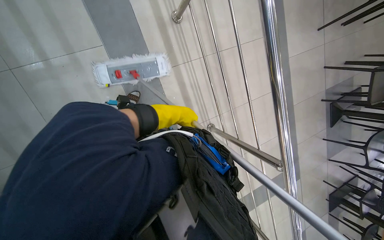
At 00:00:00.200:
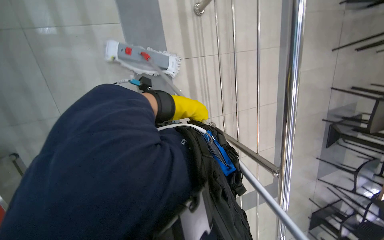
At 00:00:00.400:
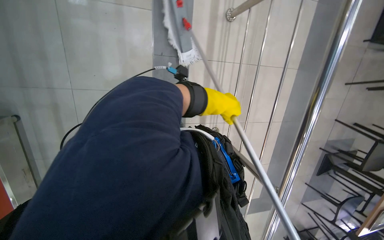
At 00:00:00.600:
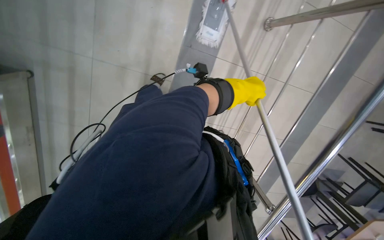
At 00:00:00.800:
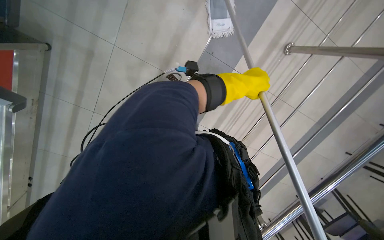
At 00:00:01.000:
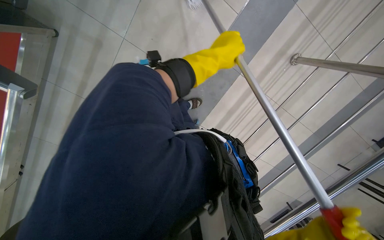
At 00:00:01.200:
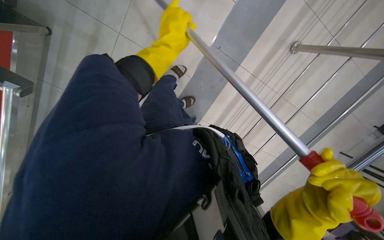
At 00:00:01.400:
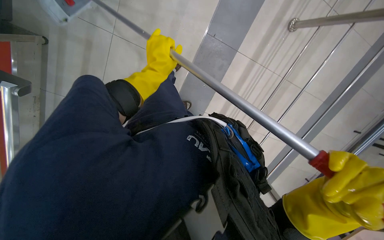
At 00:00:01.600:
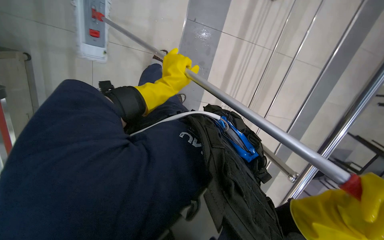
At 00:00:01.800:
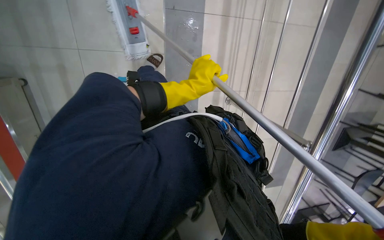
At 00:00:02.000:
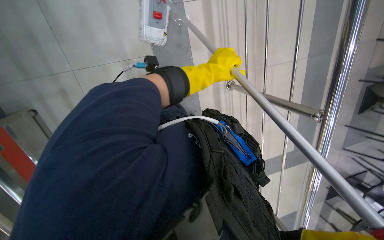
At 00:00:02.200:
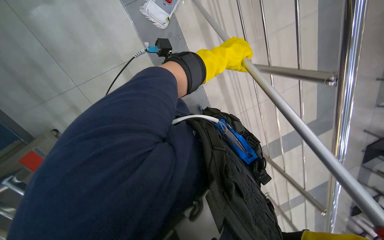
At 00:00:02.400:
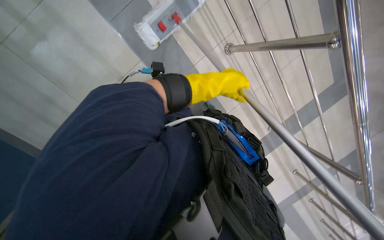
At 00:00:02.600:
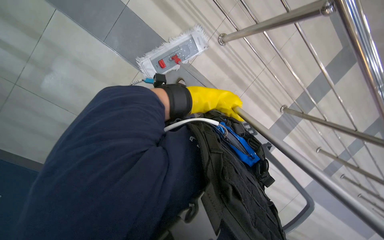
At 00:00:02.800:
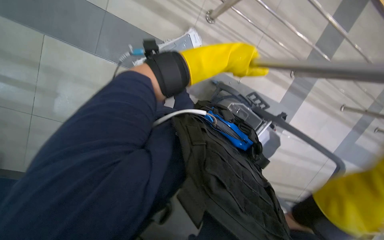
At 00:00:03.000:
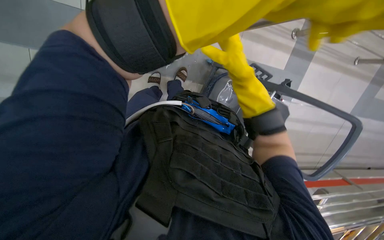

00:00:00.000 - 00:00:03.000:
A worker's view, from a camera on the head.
Job: mopping floor.
The whole recording: Mopping cafeteria floor. The worker mops the cafeteria floor with a flat mop.
00:00:00.000 - 00:00:01.600: The scene rotates clockwise by approximately 30 degrees.

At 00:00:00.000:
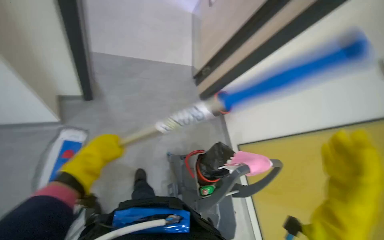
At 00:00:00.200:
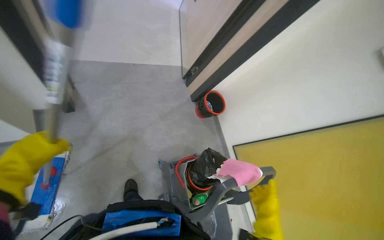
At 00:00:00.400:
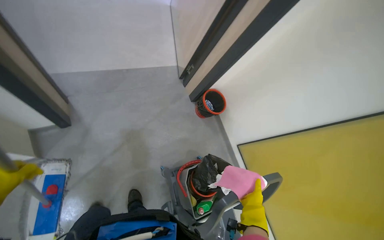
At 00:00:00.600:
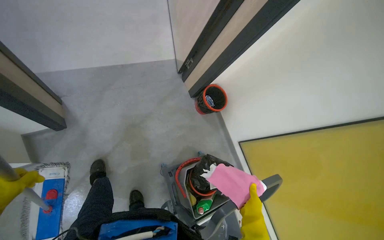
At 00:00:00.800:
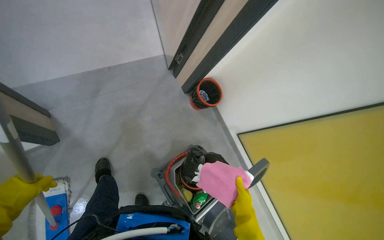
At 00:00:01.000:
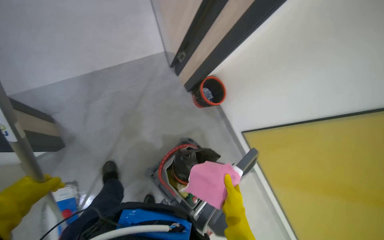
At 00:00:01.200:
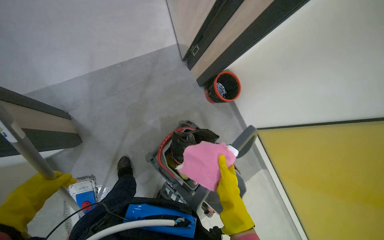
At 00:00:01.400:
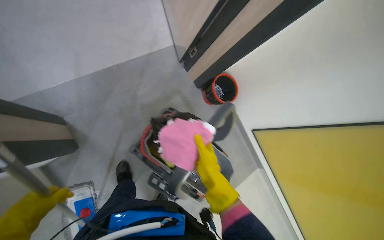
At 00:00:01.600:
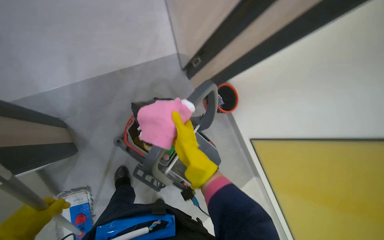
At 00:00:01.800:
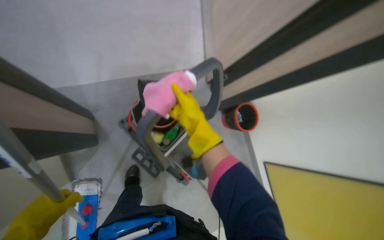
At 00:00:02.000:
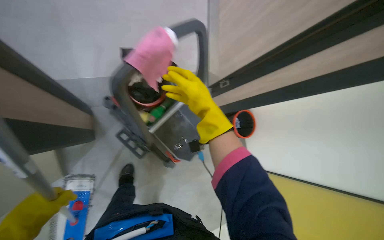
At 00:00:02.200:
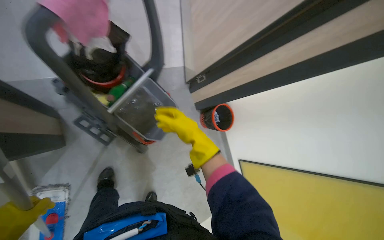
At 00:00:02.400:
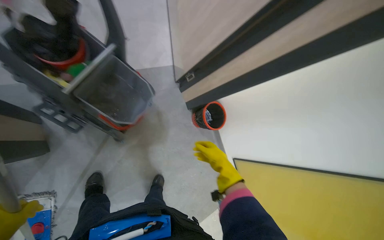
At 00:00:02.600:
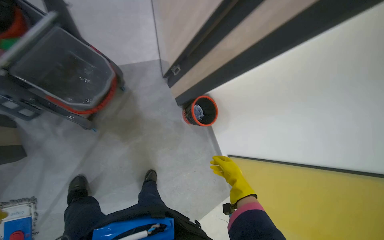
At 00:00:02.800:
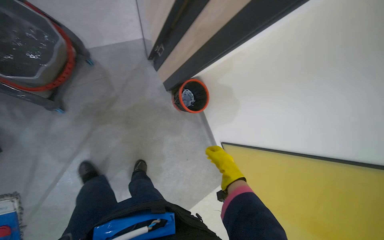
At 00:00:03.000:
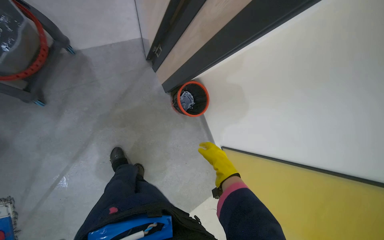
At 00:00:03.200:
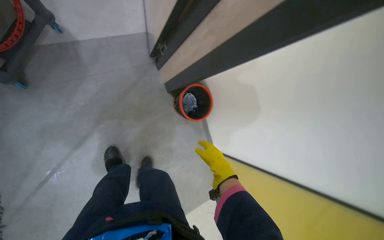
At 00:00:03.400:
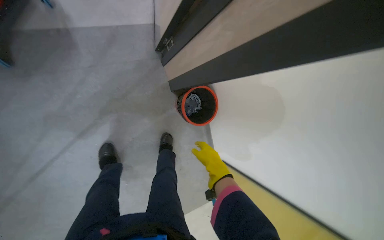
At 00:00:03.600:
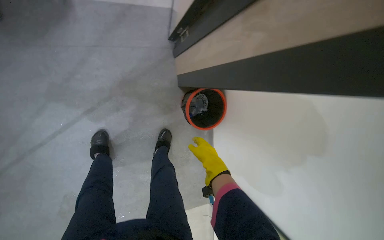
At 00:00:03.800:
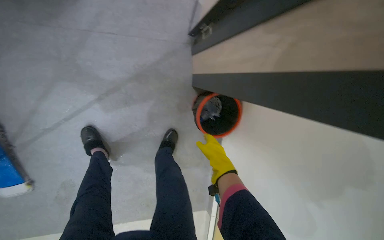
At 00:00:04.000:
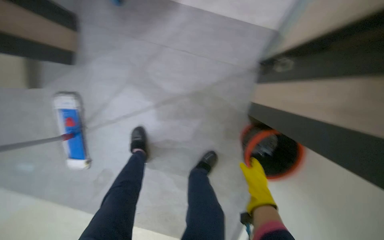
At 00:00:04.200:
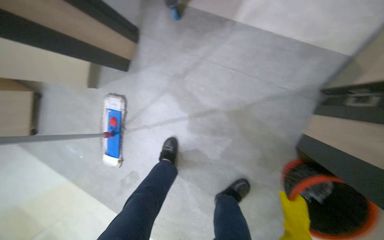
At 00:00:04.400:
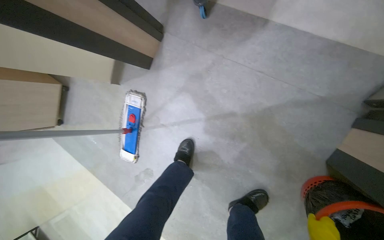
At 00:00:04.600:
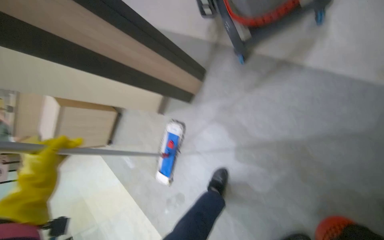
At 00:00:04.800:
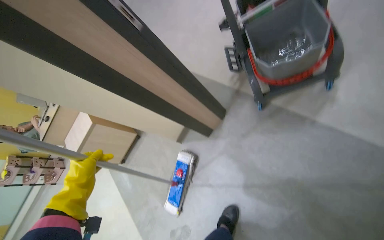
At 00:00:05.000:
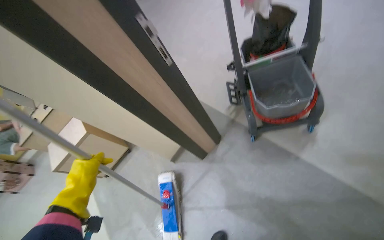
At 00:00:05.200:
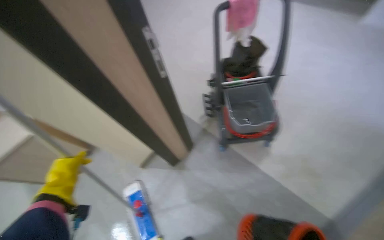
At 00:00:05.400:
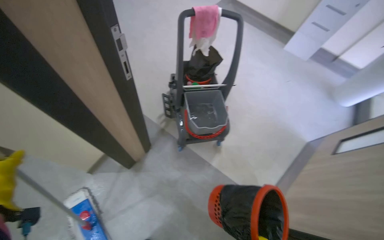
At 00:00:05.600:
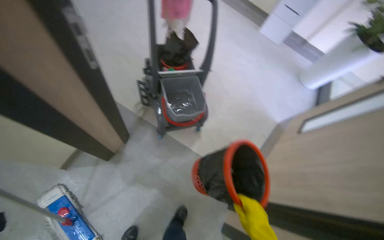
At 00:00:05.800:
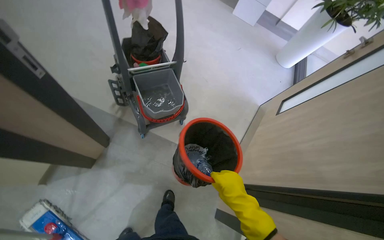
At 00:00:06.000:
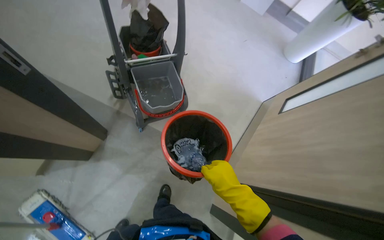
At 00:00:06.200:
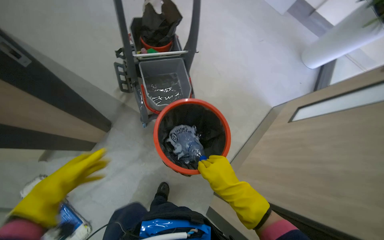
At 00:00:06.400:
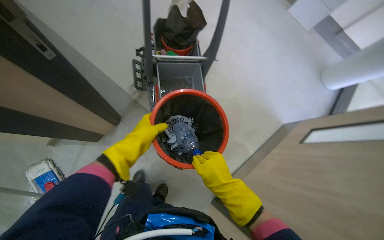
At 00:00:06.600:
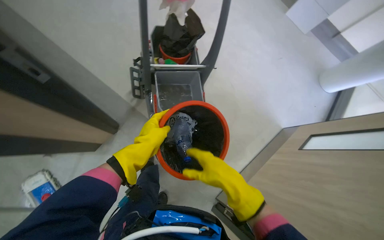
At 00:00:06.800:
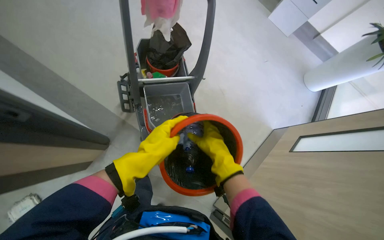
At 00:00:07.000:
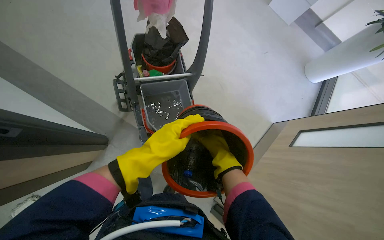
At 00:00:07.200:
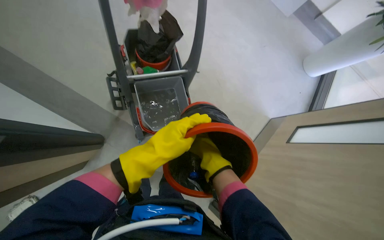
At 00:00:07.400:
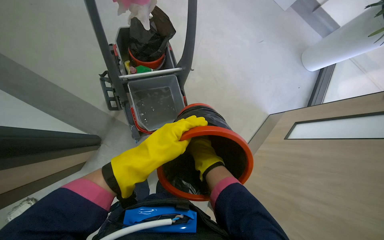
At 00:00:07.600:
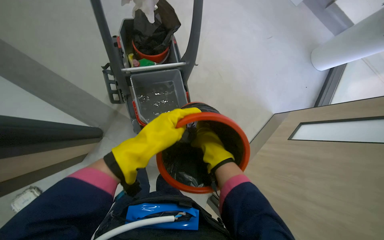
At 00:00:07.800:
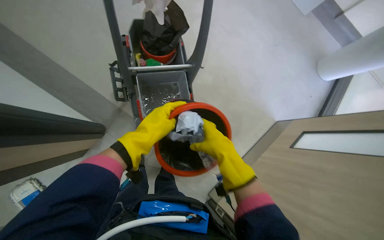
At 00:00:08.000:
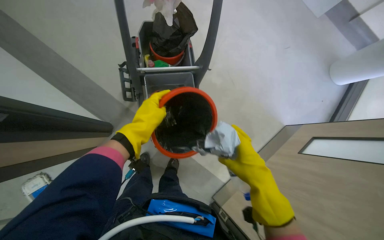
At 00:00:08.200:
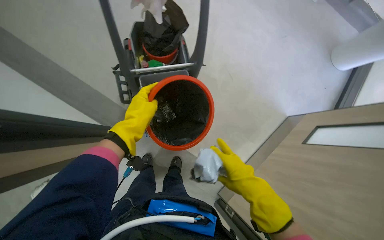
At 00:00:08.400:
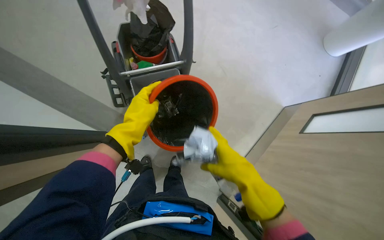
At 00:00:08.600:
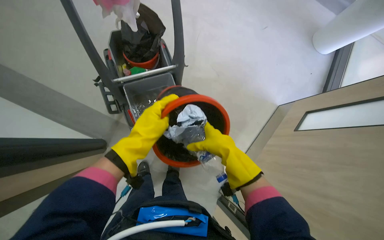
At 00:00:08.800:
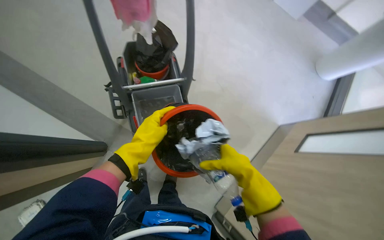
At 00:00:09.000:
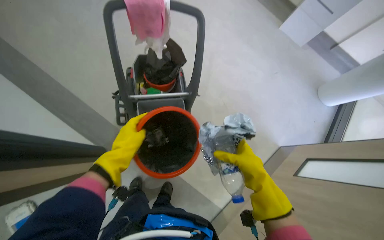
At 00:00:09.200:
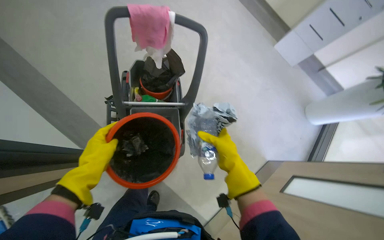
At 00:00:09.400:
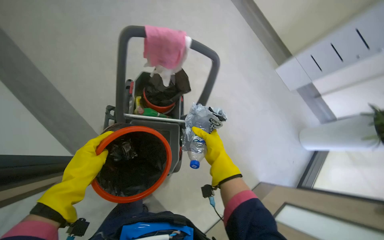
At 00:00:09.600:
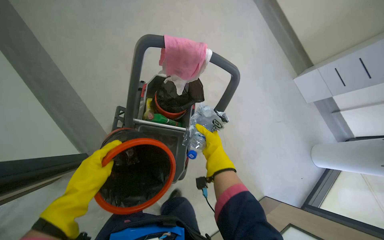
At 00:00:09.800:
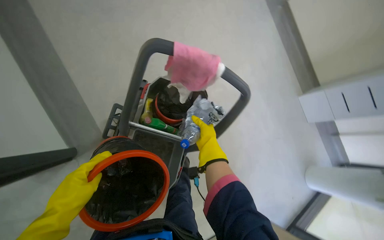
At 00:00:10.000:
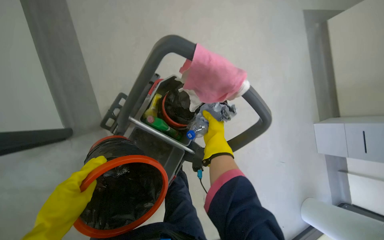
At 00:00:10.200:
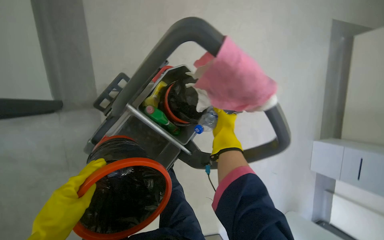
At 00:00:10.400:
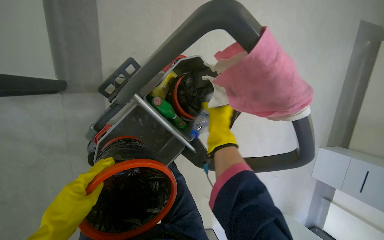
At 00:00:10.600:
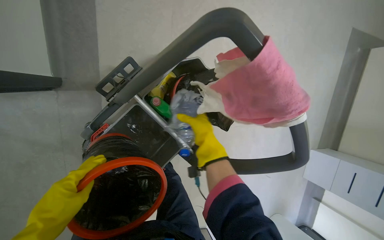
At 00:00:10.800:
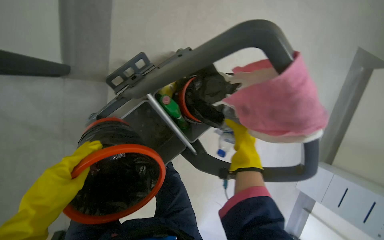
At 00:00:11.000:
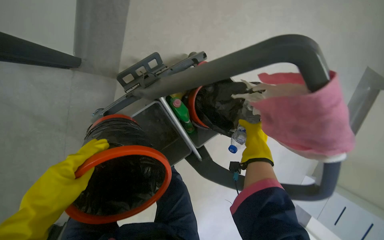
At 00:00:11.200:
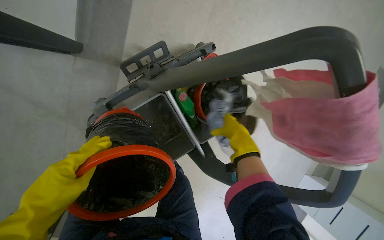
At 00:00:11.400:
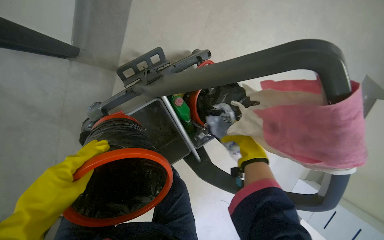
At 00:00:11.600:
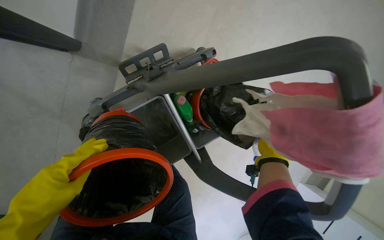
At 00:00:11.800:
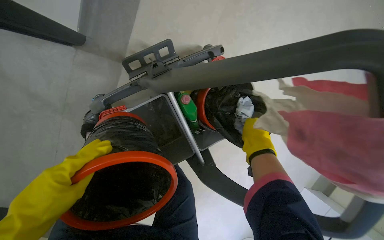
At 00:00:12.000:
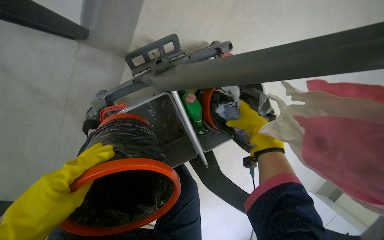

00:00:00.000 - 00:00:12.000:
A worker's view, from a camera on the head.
Job: managing trash.
The whole recording: Emptying trash from bins. The worker empties trash from small bins into a larger bin on the cleaning cart.
00:00:00.000 - 00:00:01.600: The right hand travels farther from the camera and up the picture by approximately 40 cm.
00:00:01.600 - 00:00:03.000: The camera is carried some 50 cm.
00:00:03.000 - 00:00:04.400: The wearer moves about 40 cm. The wearer looks about 60 degrees further to the left.
00:00:04.400 - 00:00:06.000: The head travels some 60 cm. The camera sweeps to the right, by roughly 35 degrees. The view tilts about 10 degrees upward.
00:00:06.000 - 00:00:07.600: The right hand is displaced up the picture by roughly 40 cm.
00:00:07.600 - 00:00:09.000: The right hand travels to the right by approximately 15 cm.
00:00:09.000 - 00:00:10.400: The wearer moves approximately 50 cm. The scene turns some 55 degrees clockwise in the picture.
00:00:10.400 - 00:00:12.000: The right hand goes left and right, approximately 20 cm each way, reversing 2 times.

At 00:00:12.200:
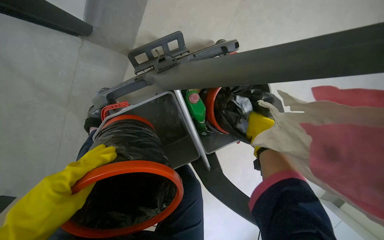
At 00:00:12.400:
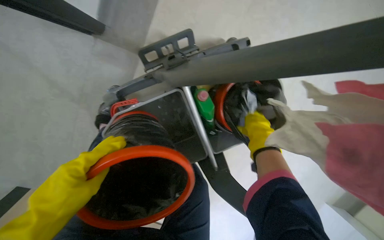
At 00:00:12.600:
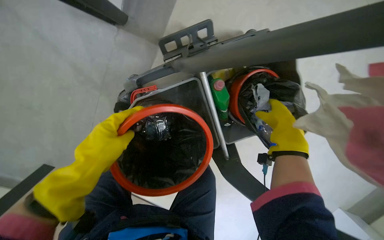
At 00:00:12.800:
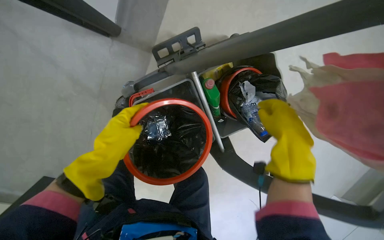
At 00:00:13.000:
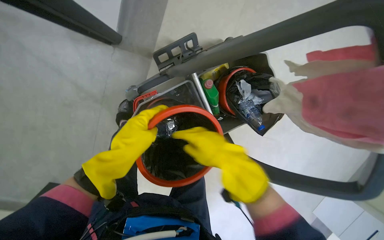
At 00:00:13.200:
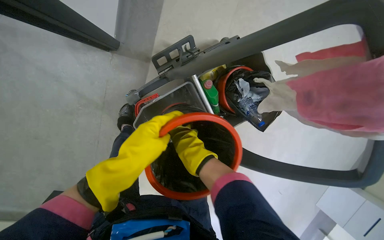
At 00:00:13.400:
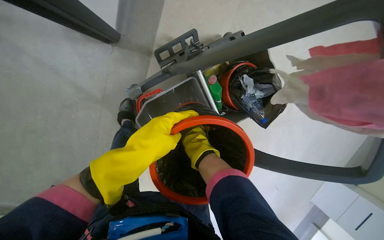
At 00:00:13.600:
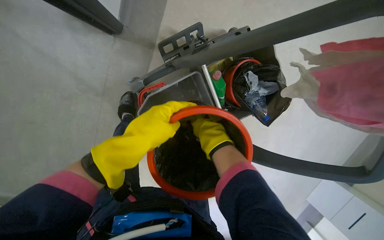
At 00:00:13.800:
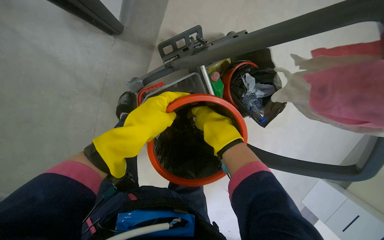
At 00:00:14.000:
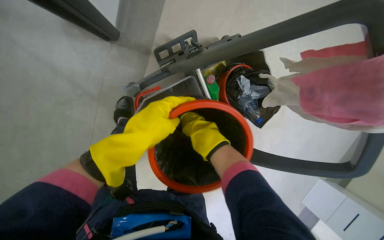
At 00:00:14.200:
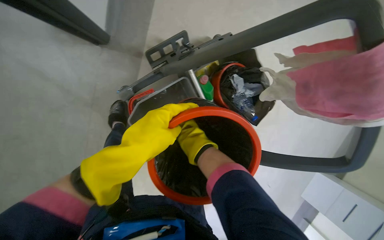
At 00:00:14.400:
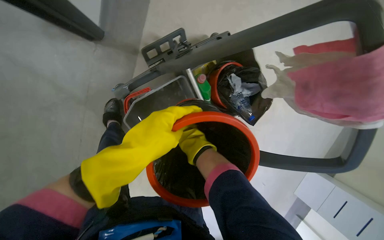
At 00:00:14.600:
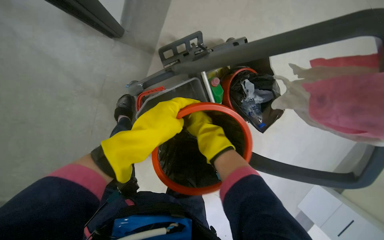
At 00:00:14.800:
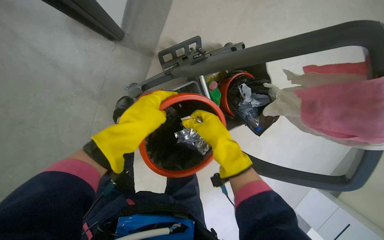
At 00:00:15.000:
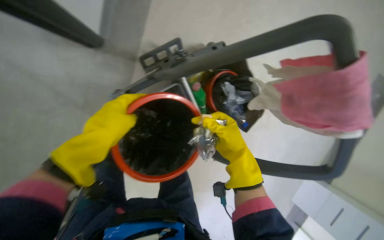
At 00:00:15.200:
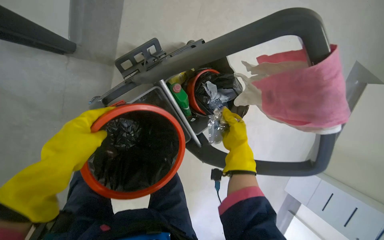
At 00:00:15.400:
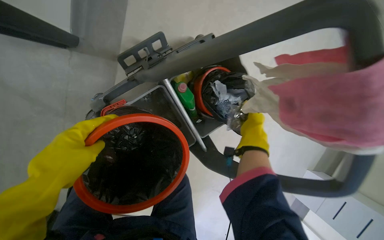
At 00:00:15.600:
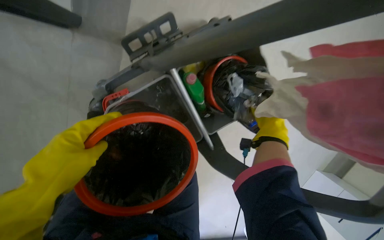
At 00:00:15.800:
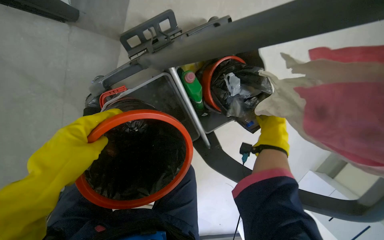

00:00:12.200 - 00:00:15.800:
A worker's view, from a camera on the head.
Job: managing trash.
The whole recording: Emptying trash from bins. The worker empties trash from small bins into a larger bin on the cleaning cart.
00:00:12.200 - 00:00:14.000: The right hand travels to the left and nearer to the camera by some 40 cm.
00:00:14.000 - 00:00:15.800: The right hand heads to the right and farther from the camera, covering roughly 35 cm.
